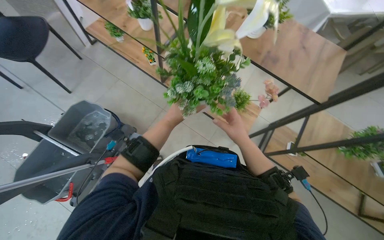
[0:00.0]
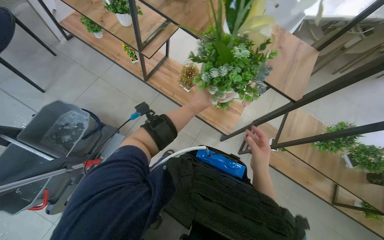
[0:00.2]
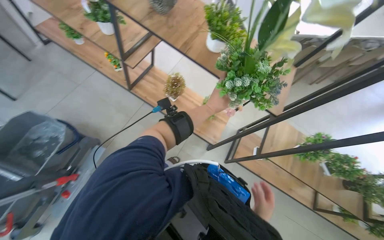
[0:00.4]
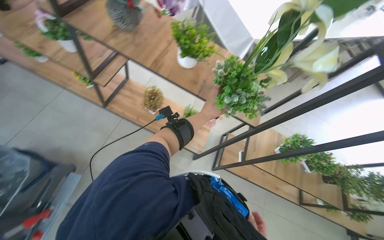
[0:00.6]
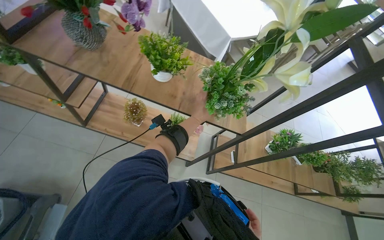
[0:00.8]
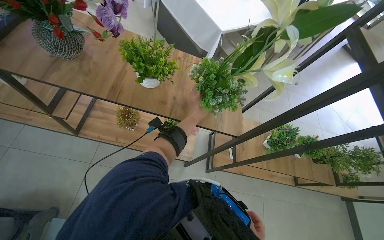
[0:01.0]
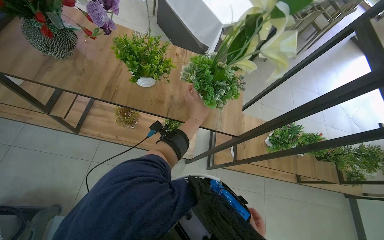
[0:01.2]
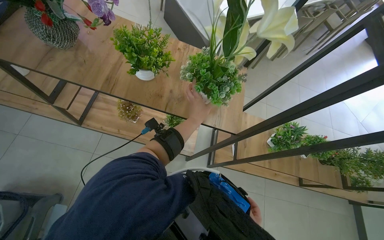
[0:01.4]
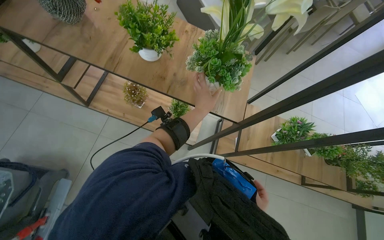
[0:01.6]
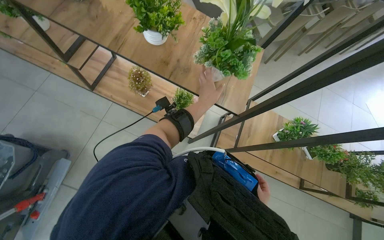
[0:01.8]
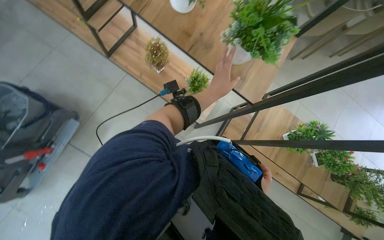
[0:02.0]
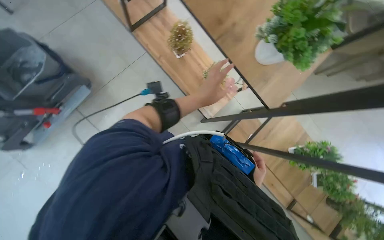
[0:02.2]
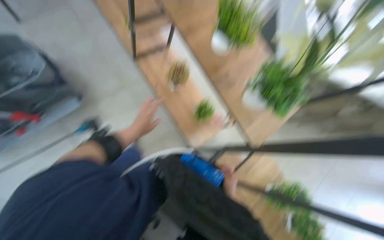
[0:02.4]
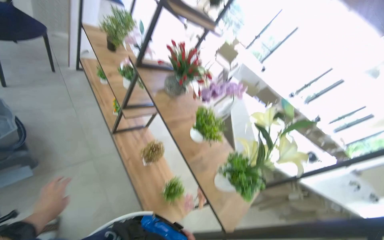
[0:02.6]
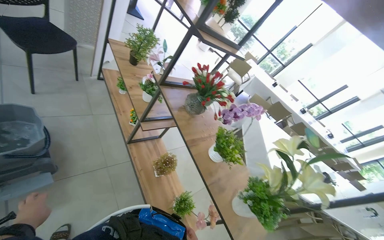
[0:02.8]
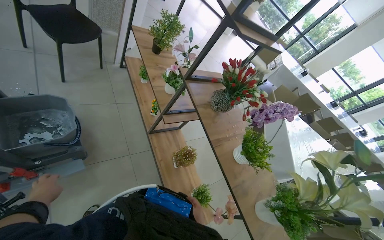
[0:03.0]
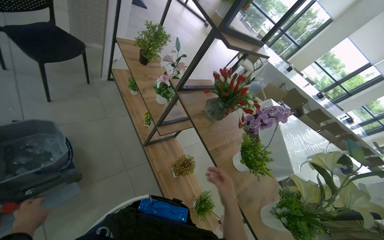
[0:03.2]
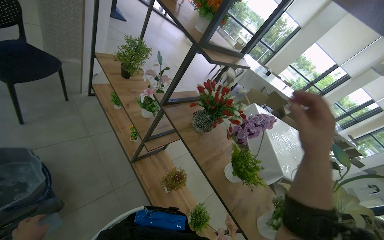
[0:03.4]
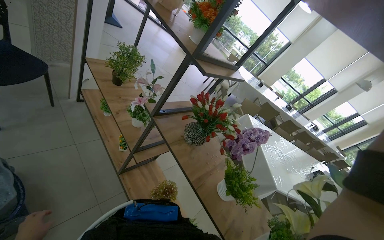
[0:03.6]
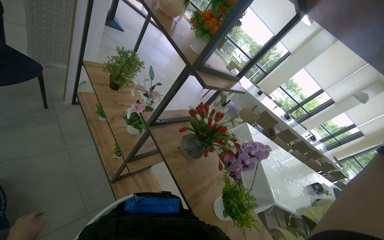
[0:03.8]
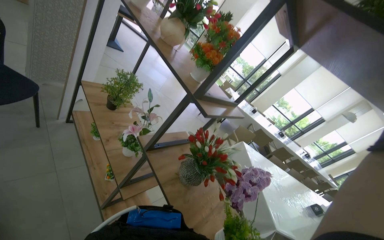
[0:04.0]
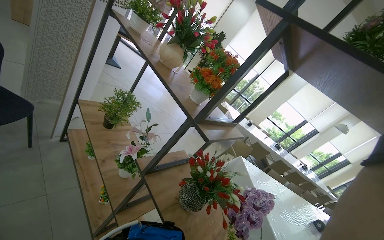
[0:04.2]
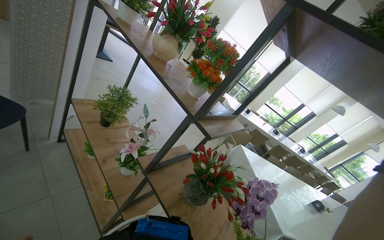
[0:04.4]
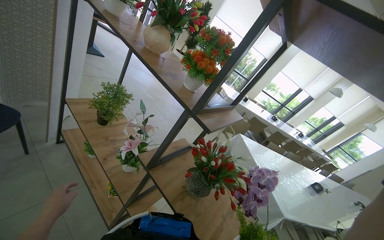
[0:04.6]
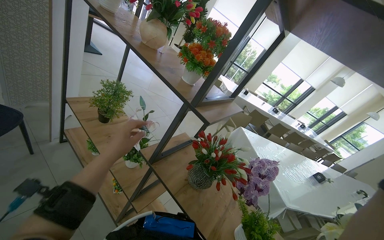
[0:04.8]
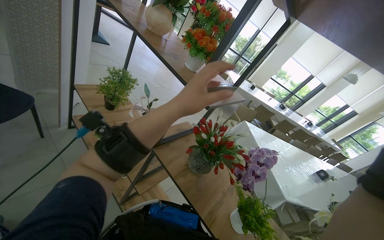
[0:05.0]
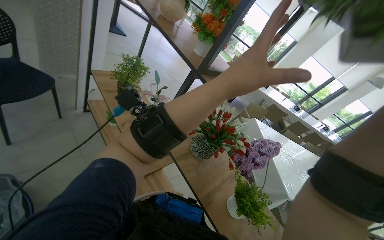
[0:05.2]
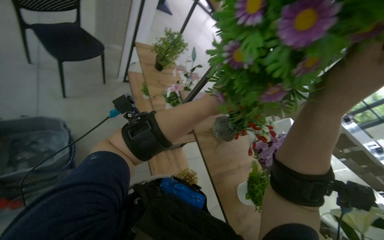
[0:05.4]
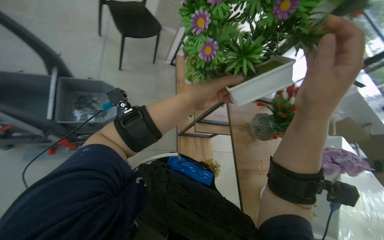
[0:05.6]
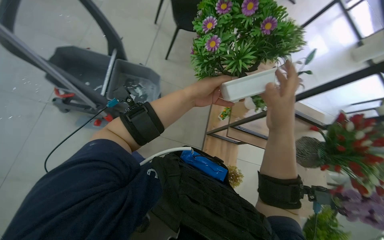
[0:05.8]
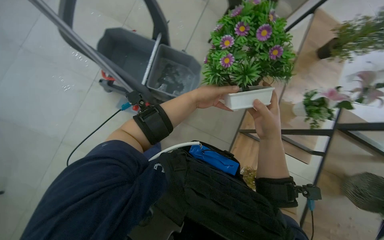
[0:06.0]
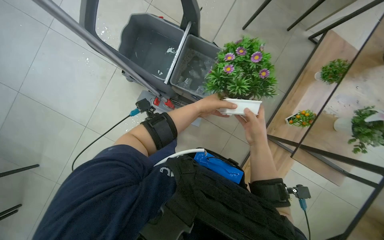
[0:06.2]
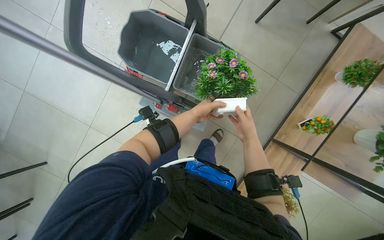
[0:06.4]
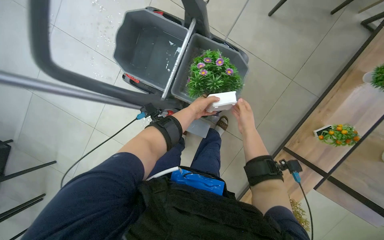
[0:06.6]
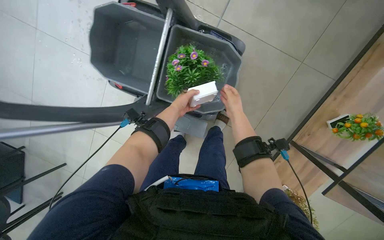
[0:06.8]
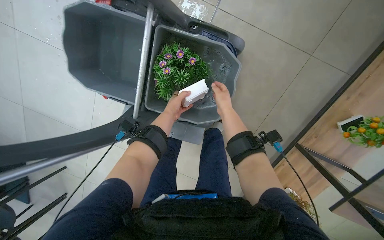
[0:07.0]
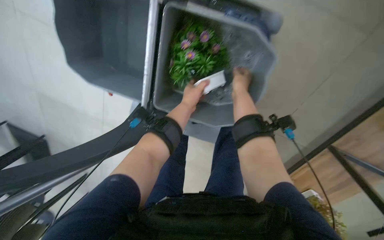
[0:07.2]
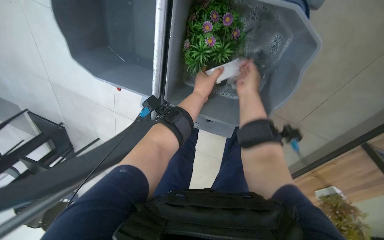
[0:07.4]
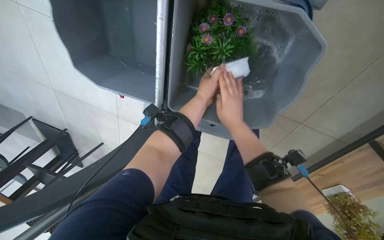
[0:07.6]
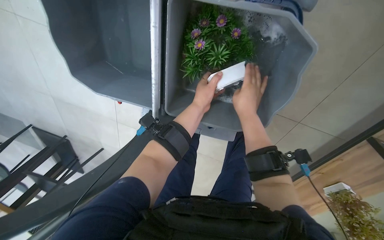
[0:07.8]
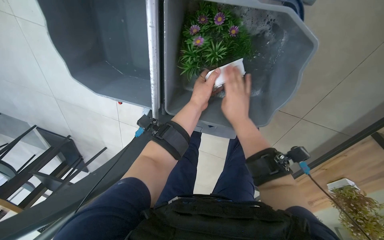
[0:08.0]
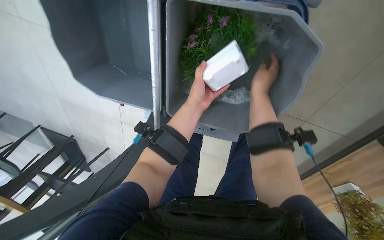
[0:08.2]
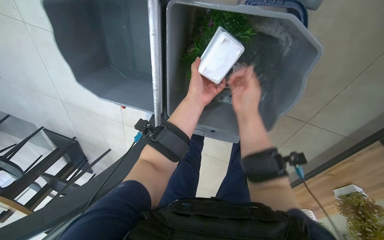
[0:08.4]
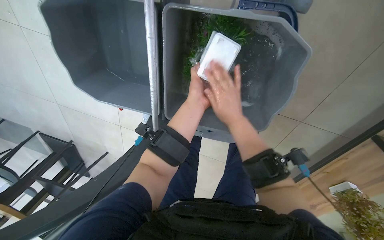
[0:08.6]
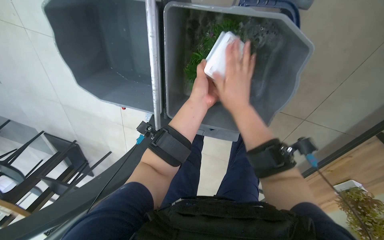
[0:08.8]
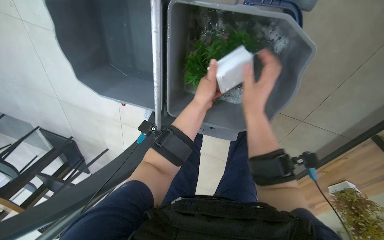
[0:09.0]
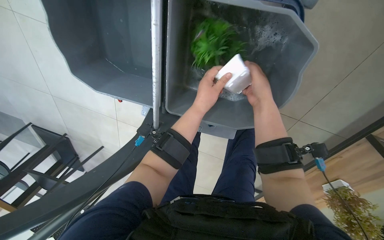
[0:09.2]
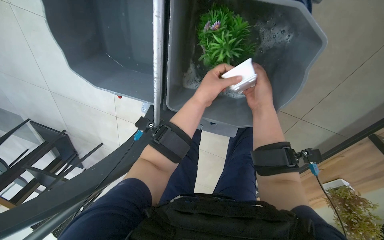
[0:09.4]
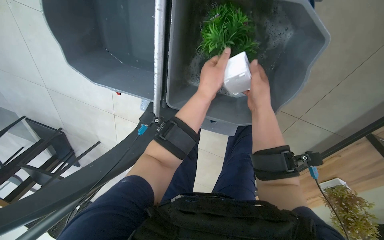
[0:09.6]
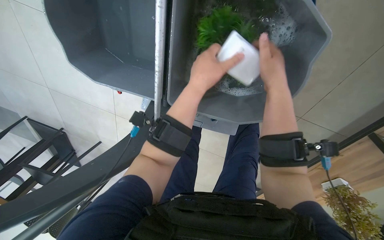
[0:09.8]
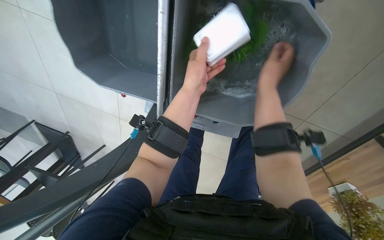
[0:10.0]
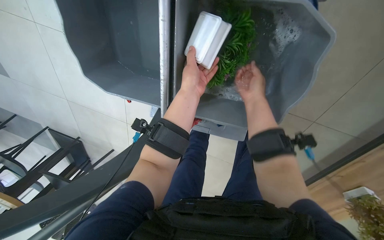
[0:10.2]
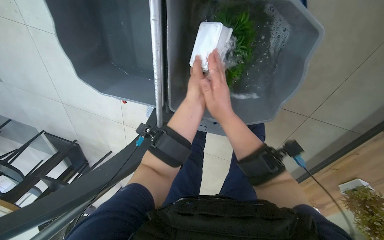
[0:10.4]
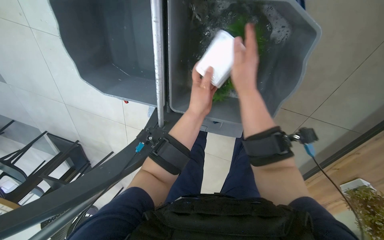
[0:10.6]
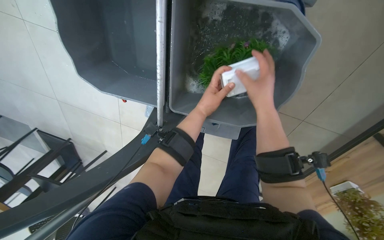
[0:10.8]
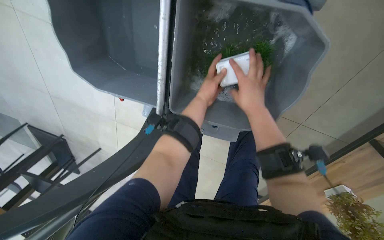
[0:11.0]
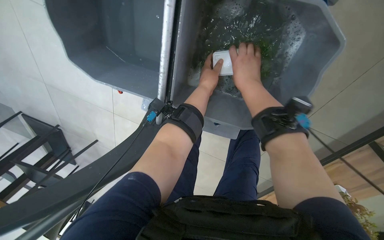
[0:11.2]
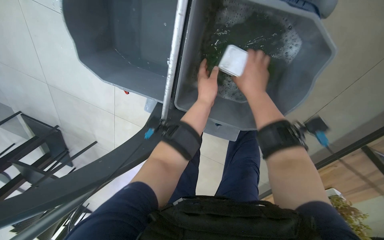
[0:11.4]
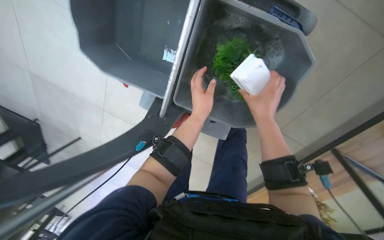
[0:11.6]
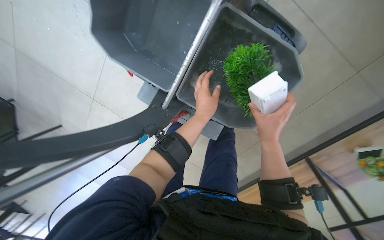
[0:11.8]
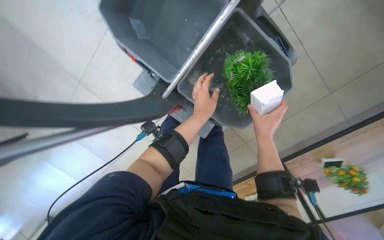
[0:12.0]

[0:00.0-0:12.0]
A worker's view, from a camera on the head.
Job: wiping surfaces.
The whole recording: Washing potted plants. The worker picks up decorative plants and flowers from a shelf, washes them in a cleaning cart, and places them back on the shelf.
0.0 to 1.6 s: The wearer looks about 20 degrees further to the right. The left hand moves to the right, about 40 cm.
1.6 to 3.0 s: The scene rotates clockwise by some 45 degrees.
3.0 to 4.4 s: The head rotates approximately 20 degrees to the right. The view tips upward by about 15 degrees.
4.4 to 6.0 s: The wearer's head swings some 60 degrees to the left. The camera pitches downward, by some 15 degrees.
9.0 to 10.4 s: The right hand goes roughly 10 cm to the left.
10.4 to 12.0 s: The view pans to the right by approximately 25 degrees.

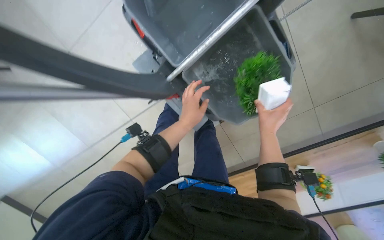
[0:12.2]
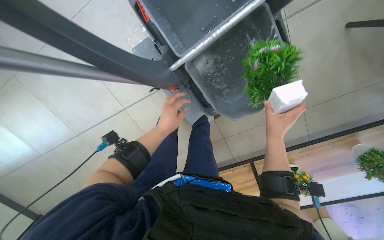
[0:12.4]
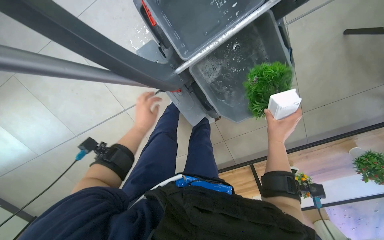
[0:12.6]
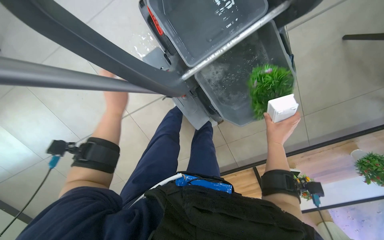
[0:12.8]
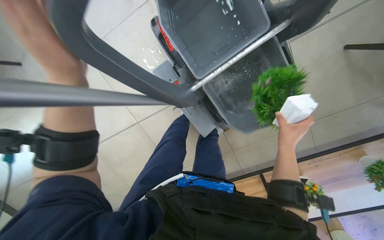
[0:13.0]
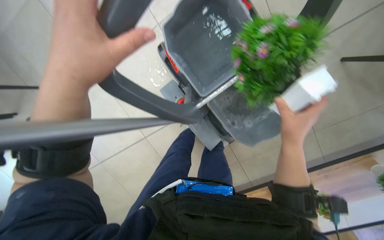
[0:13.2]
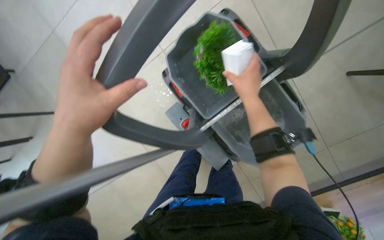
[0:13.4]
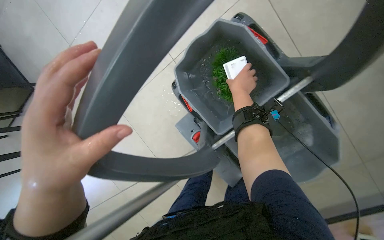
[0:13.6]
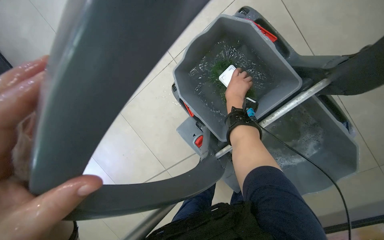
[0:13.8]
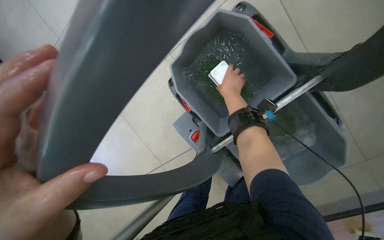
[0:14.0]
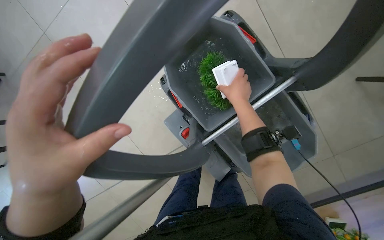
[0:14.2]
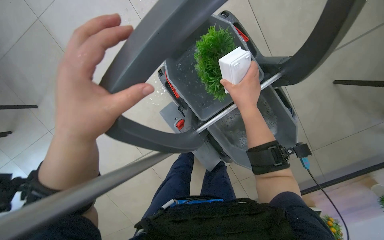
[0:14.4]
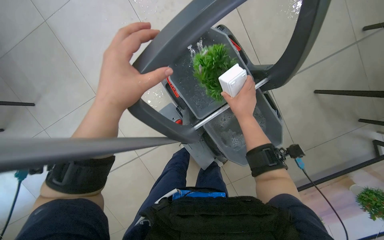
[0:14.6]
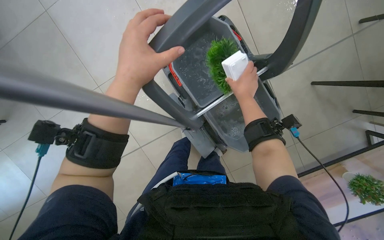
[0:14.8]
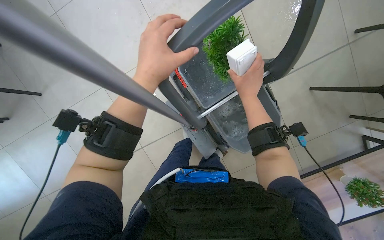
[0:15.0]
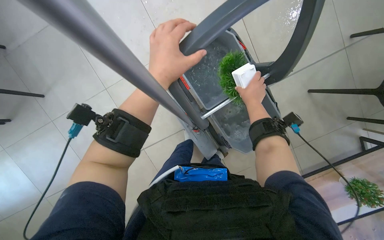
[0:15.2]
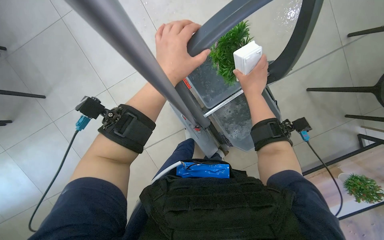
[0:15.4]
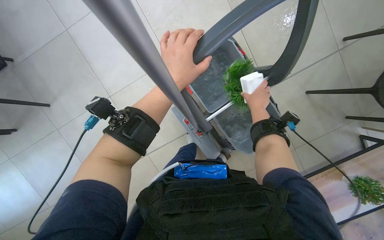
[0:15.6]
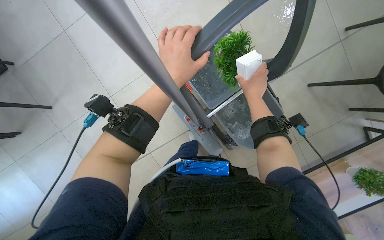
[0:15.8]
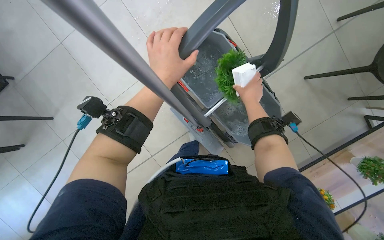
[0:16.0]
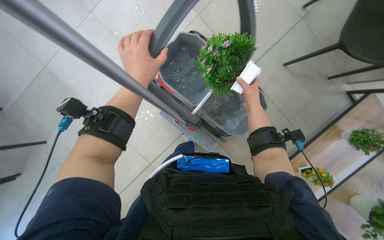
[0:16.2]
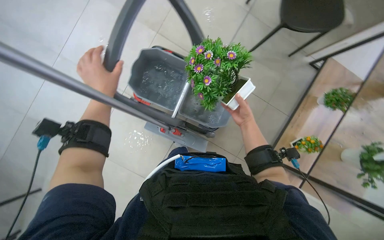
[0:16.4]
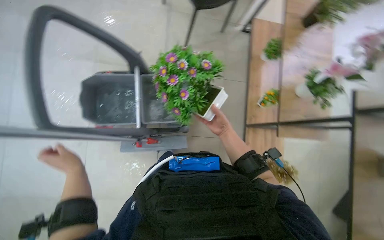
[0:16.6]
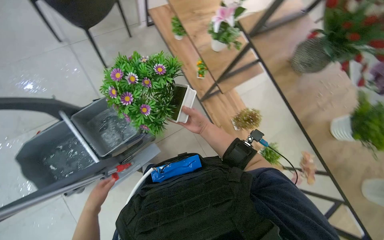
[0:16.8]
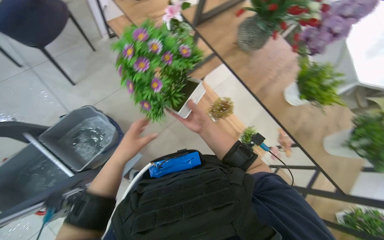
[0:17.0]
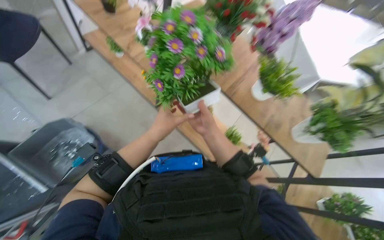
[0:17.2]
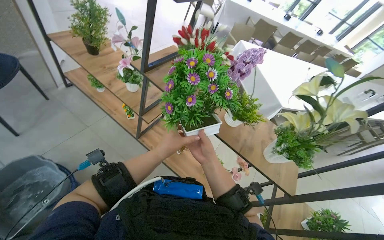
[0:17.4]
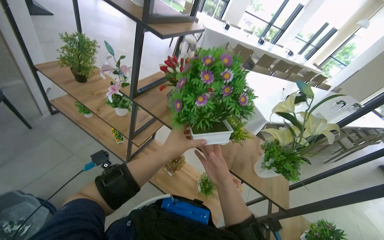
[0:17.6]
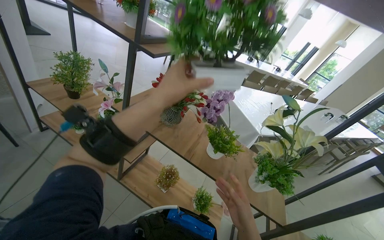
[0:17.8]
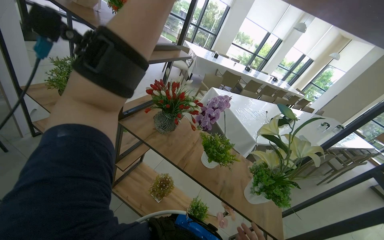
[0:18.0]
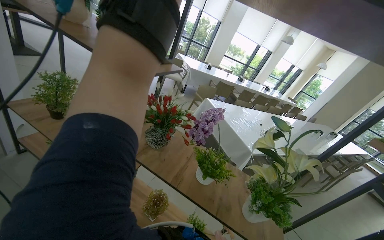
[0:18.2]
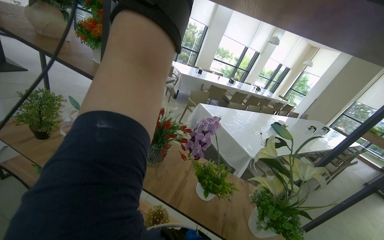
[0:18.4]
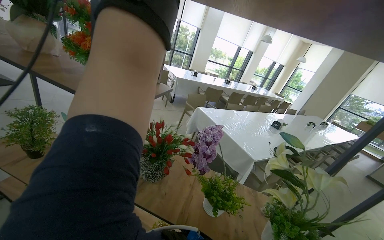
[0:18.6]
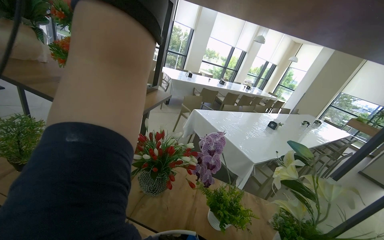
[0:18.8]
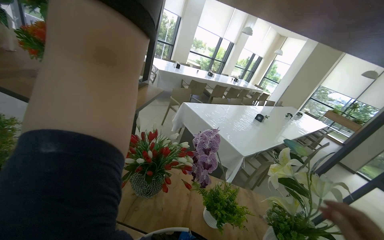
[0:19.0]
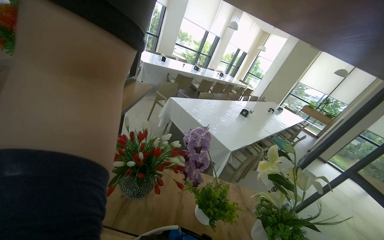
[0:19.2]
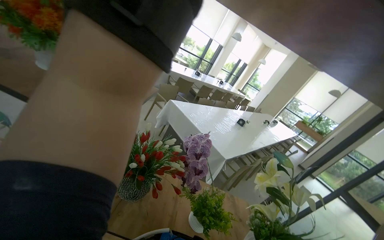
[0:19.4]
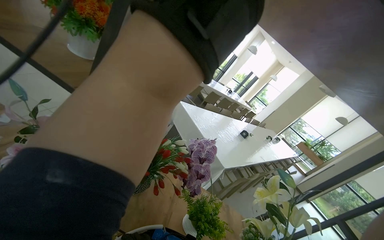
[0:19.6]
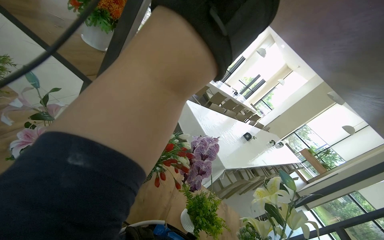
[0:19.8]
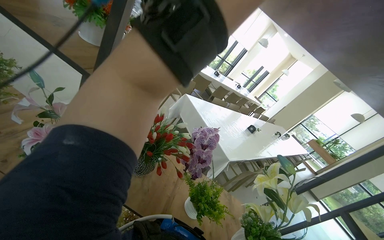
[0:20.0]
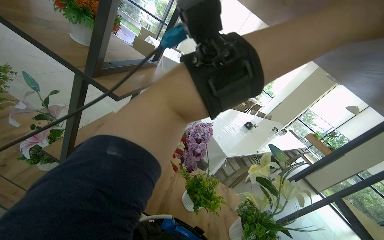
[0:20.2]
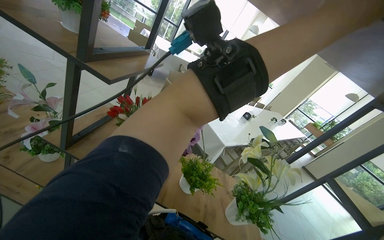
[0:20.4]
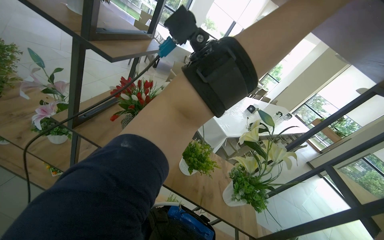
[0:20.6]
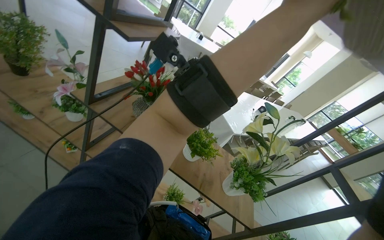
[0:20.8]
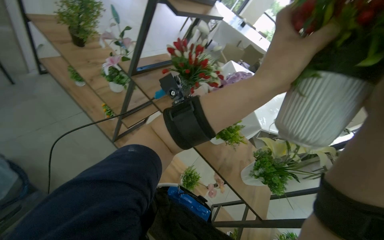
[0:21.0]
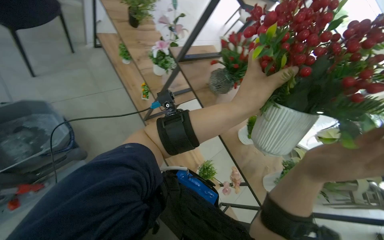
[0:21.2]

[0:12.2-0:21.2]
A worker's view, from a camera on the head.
Job: wiping surfaces.
The whole recording: Washing potted plants. The worker picks up decorative plants and flowers from a shelf, washes them in a cleaning cart, and places them back on the shelf.
12.2 to 13.8 s: The view tips upward by approximately 10 degrees. The right hand moves up the picture and to the left, some 50 cm.
13.8 to 15.2 s: The camera is aimed about 15 degrees further to the right. The right hand heads nearer to the camera, covering some 35 cm.
15.2 to 16.6 s: The scene rotates counterclockwise by some 55 degrees.
16.6 to 18.2 s: The head rotates about 40 degrees to the right. The camera pitches upward, by about 25 degrees.
18.2 to 19.8 s: The camera sweeps to the right, by some 15 degrees.
19.8 to 21.2 s: The wearer looks approximately 30 degrees further to the left.
